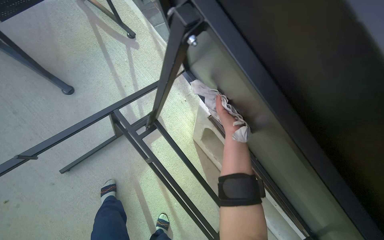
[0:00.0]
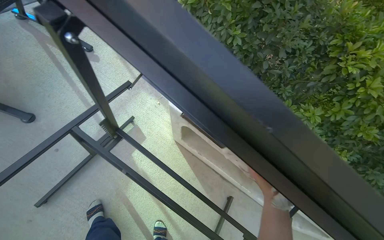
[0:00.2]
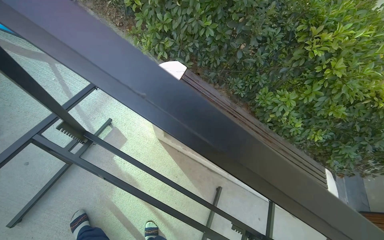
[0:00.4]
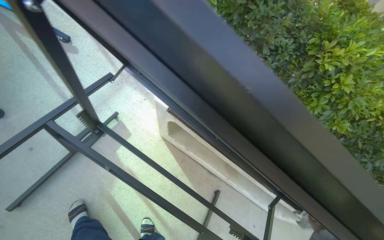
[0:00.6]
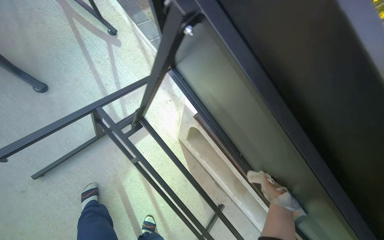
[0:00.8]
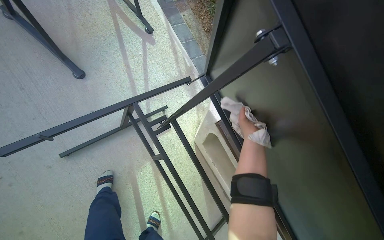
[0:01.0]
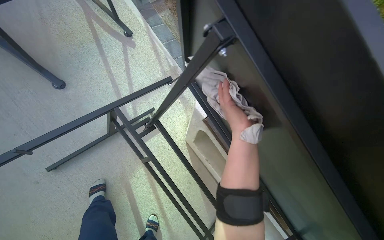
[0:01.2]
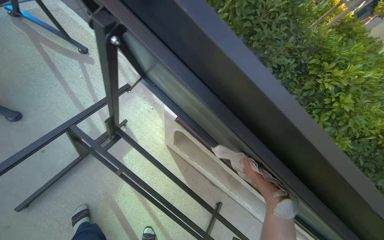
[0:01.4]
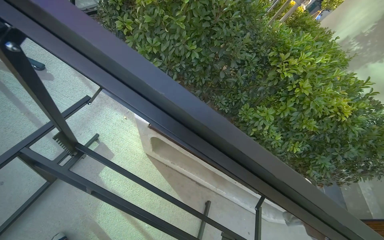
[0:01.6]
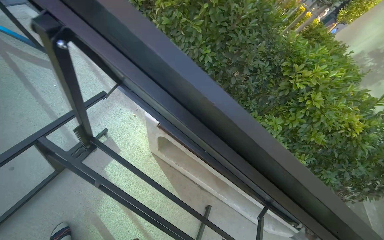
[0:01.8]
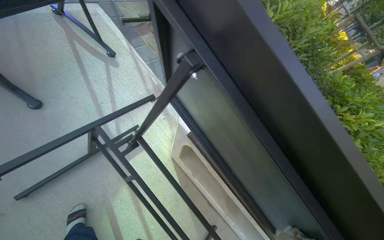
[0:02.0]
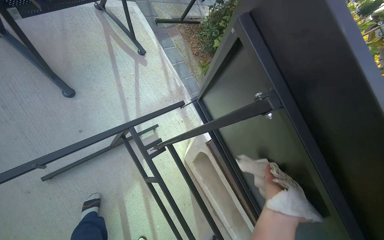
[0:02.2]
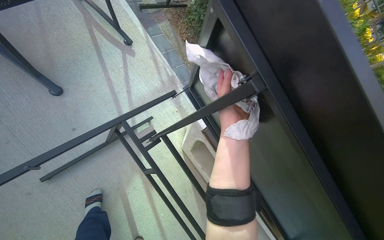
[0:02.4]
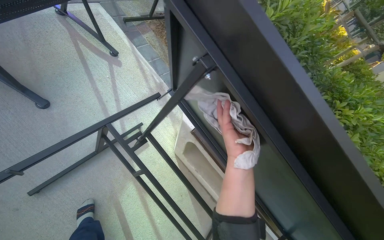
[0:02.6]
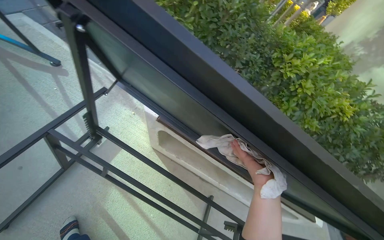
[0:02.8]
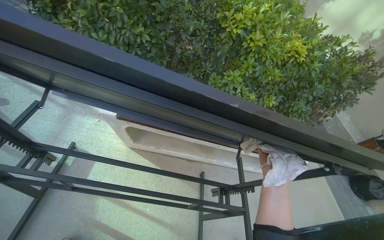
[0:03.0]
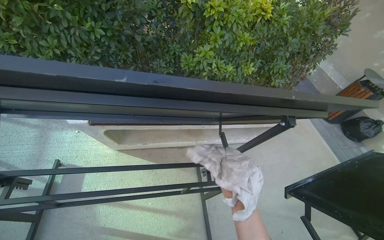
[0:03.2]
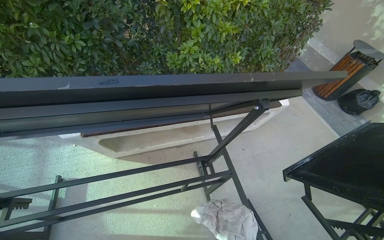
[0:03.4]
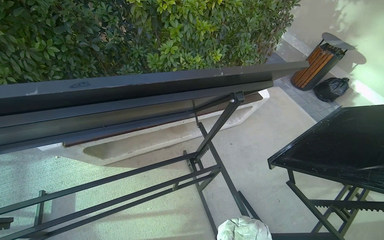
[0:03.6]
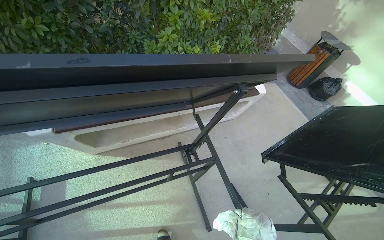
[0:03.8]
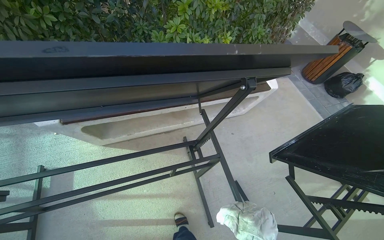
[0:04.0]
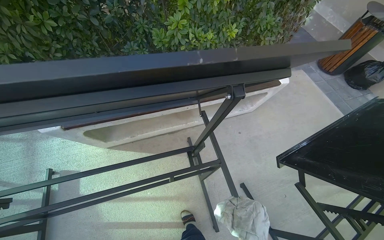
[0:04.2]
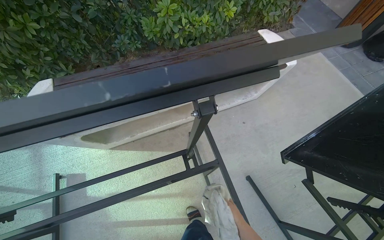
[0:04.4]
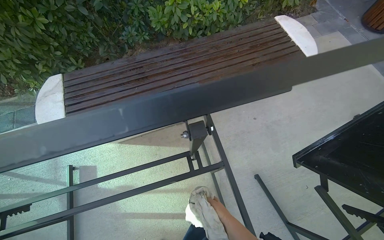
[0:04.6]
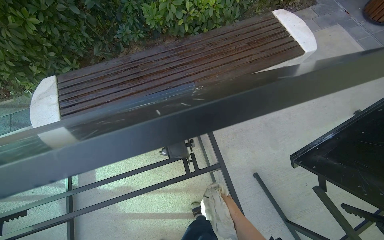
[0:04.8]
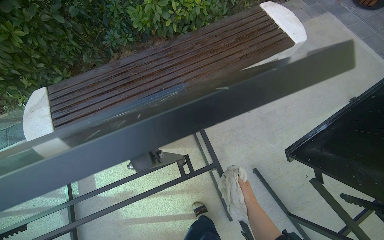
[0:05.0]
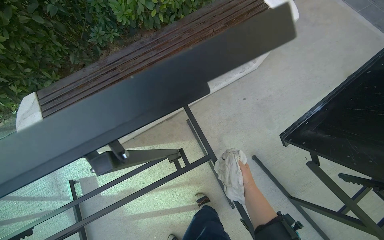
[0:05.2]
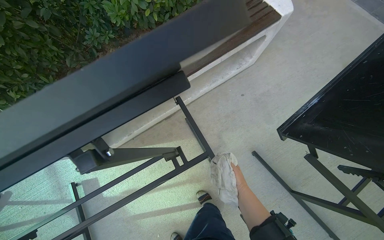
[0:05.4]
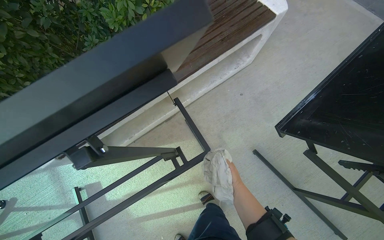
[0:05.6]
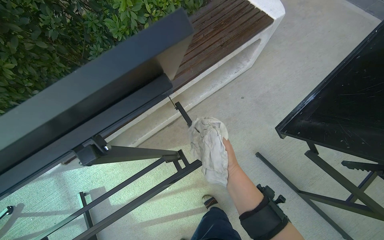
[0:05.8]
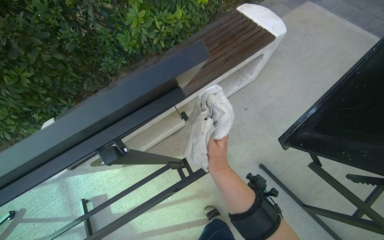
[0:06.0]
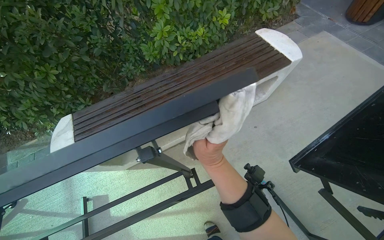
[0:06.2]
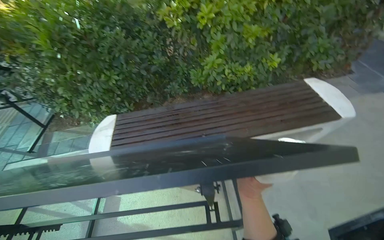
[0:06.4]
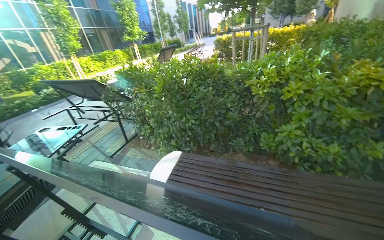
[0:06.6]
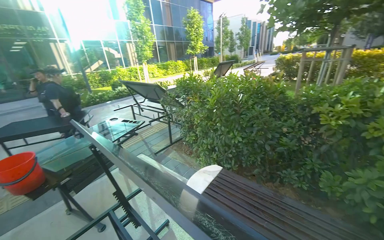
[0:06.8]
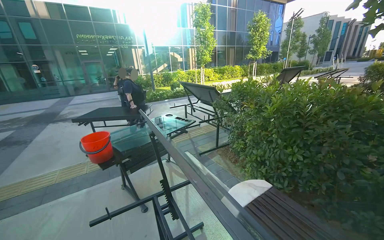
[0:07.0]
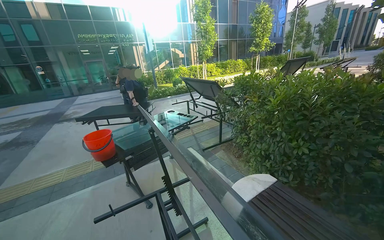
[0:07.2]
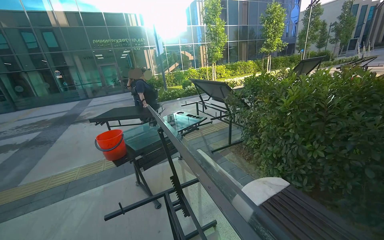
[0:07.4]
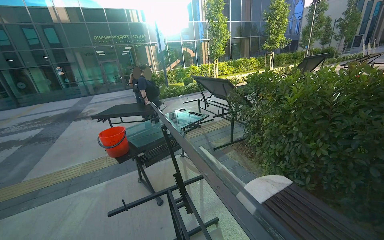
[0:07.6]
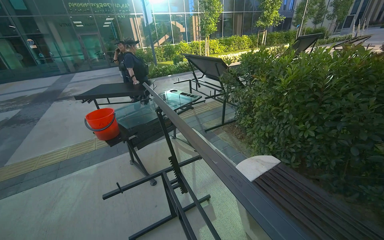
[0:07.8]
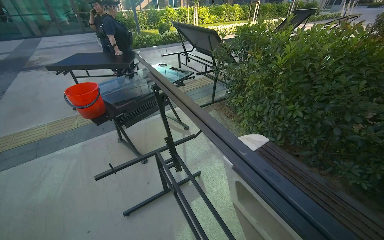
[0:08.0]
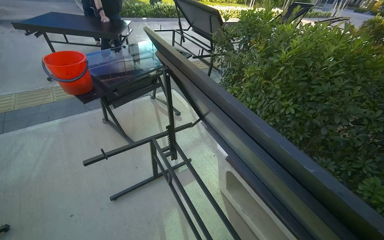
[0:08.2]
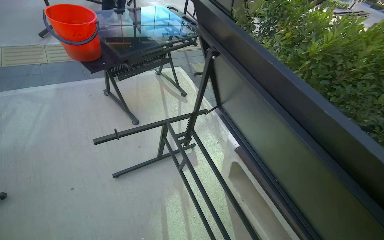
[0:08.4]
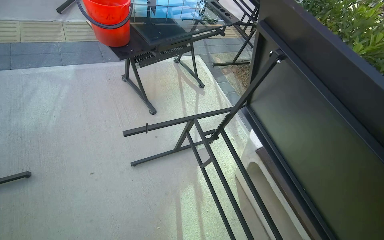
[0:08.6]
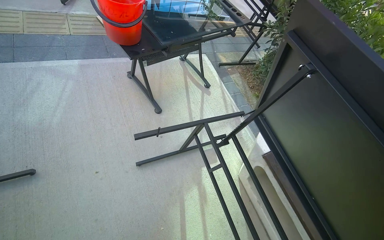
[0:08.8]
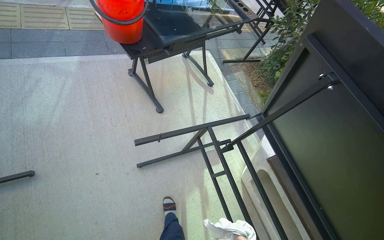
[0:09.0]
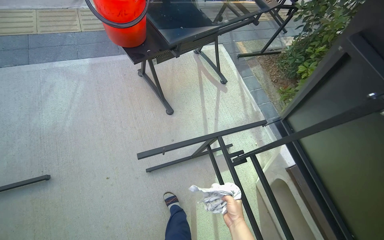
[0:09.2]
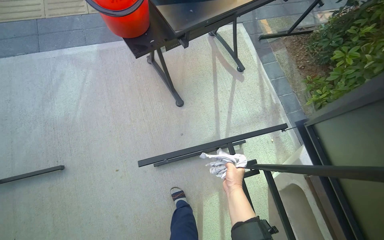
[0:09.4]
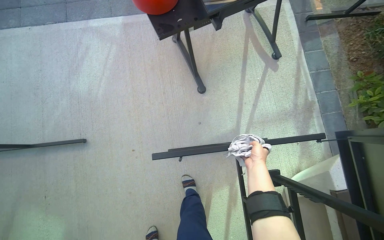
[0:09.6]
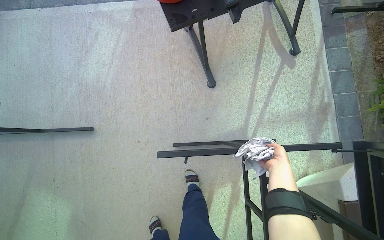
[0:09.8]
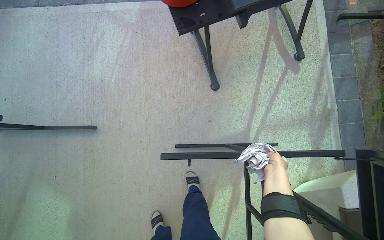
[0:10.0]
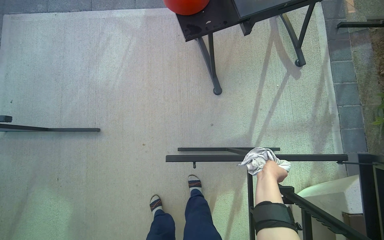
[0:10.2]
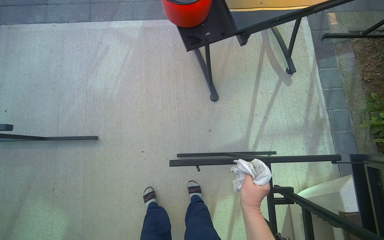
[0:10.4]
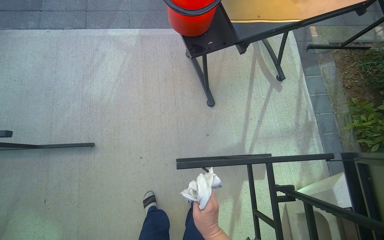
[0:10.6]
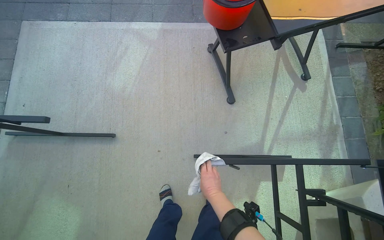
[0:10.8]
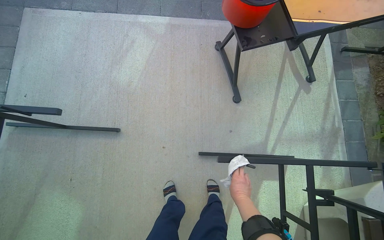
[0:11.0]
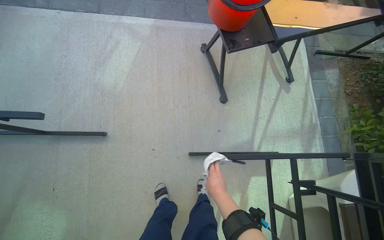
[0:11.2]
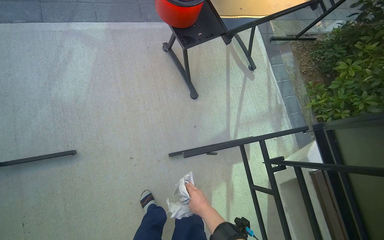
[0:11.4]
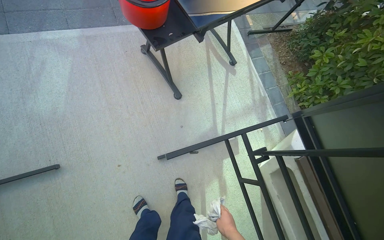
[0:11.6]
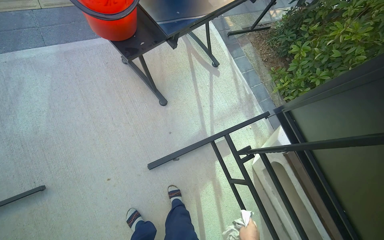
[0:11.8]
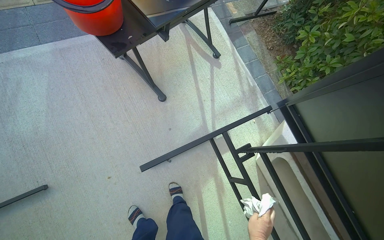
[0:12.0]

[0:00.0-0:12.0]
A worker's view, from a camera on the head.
Job: wiping surfaces.
The whole recording: Wiping outdoor table frame. The worker wipes the frames of several outdoor tables with a cloth.
0:00.0 to 0:01.6: The head rotates approximately 25 degrees to the right.
0:03.0 to 0:04.4: The head travels some 40 cm. The wearer looks about 20 degrees further downward. Everything in view rotates roughly 30 degrees counterclockwise.
0:06.0 to 0:07.6: The wearer's head swings roughly 90 degrees to the left. The view tips upward by roughly 35 degrees.
0:07.6 to 0:09.0: The camera is carried some 70 cm. The view pans to the right by about 15 degrees. The view tilts about 35 degrees downward.
0:09.0 to 0:10.4: The head rotates approximately 25 degrees to the left. The wearer looks approximately 15 degrees further downward.
0:10.4 to 0:12.0: The wearer's head swings approximately 25 degrees to the right.

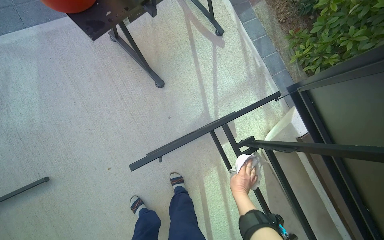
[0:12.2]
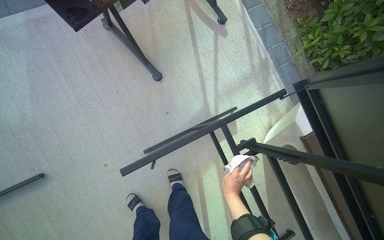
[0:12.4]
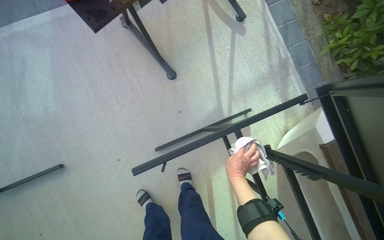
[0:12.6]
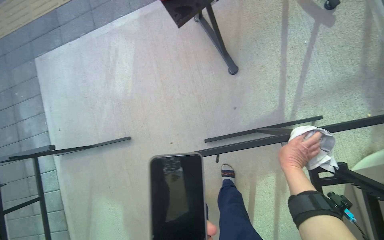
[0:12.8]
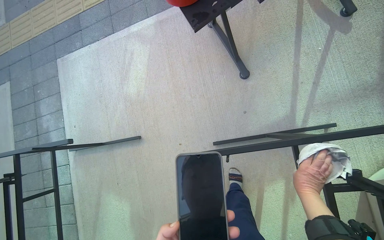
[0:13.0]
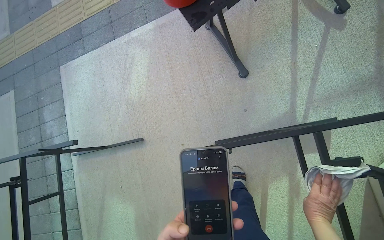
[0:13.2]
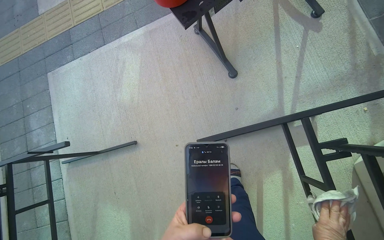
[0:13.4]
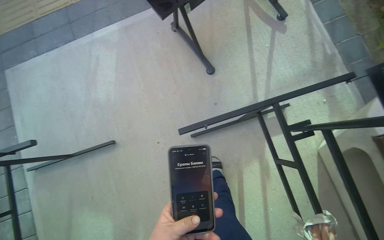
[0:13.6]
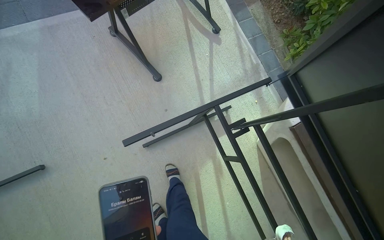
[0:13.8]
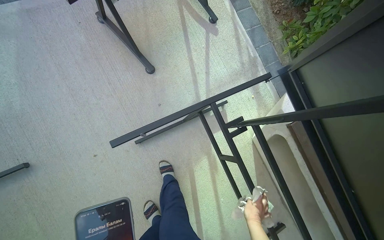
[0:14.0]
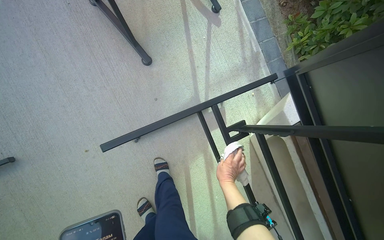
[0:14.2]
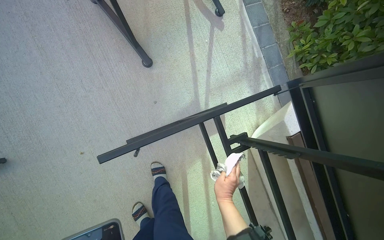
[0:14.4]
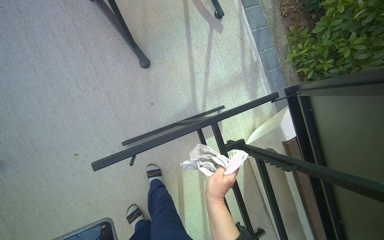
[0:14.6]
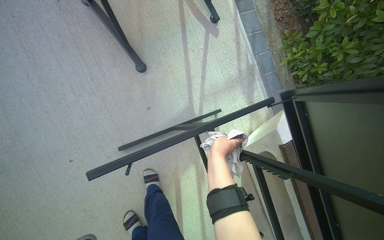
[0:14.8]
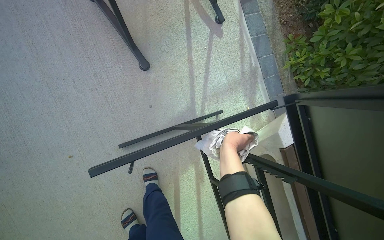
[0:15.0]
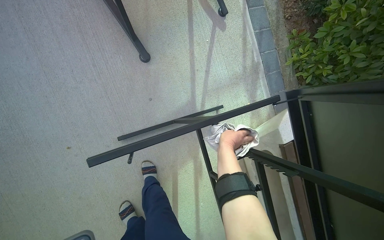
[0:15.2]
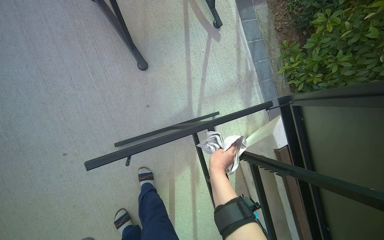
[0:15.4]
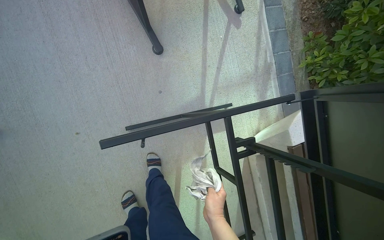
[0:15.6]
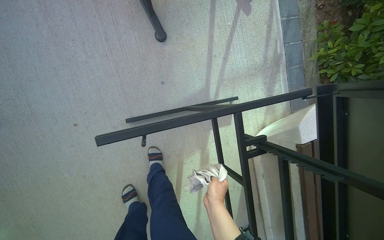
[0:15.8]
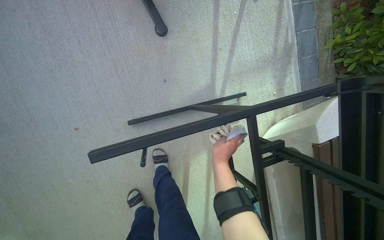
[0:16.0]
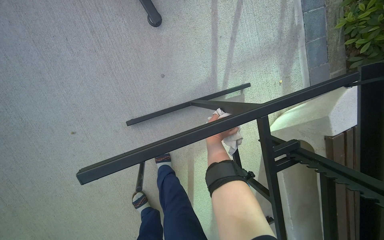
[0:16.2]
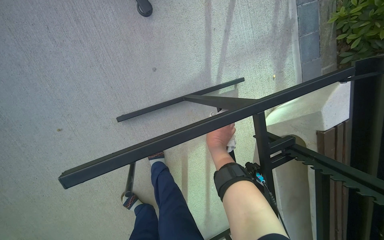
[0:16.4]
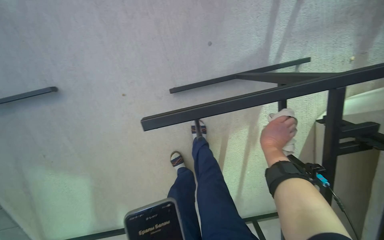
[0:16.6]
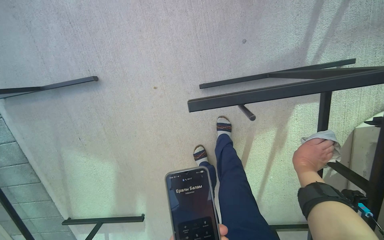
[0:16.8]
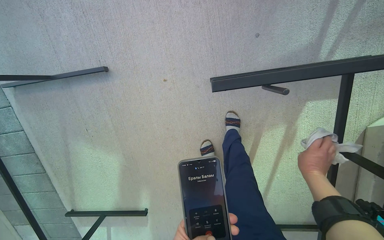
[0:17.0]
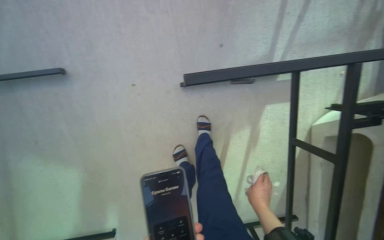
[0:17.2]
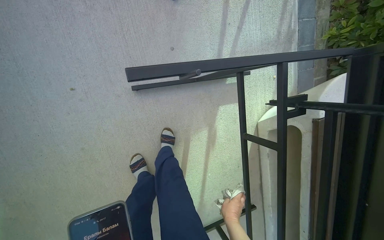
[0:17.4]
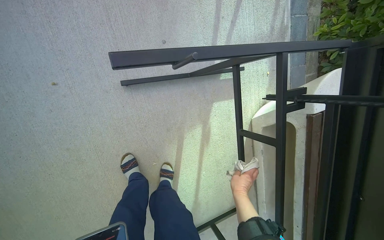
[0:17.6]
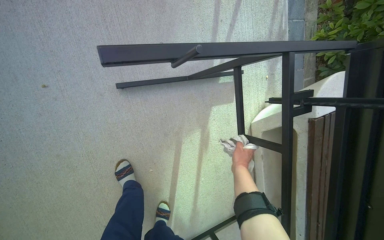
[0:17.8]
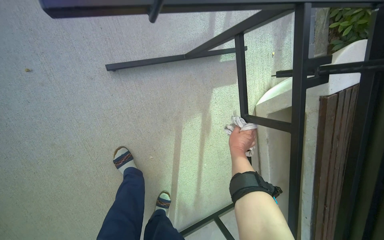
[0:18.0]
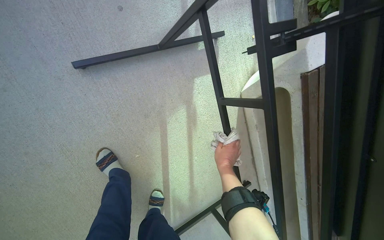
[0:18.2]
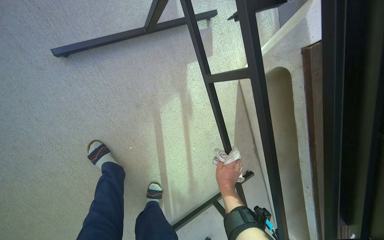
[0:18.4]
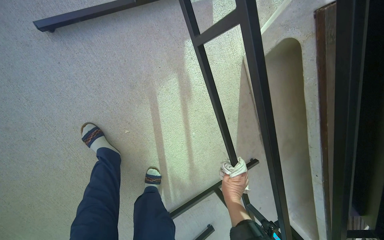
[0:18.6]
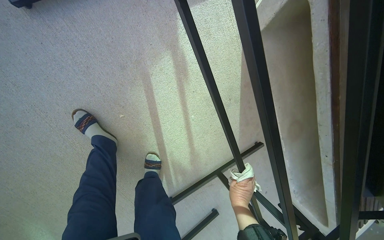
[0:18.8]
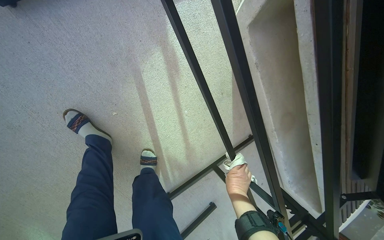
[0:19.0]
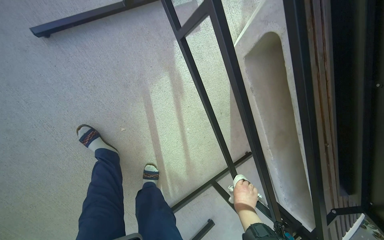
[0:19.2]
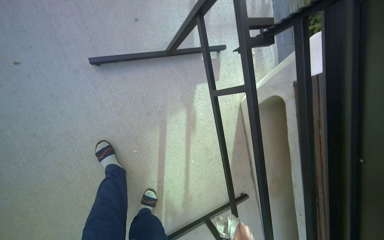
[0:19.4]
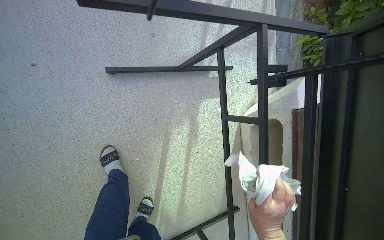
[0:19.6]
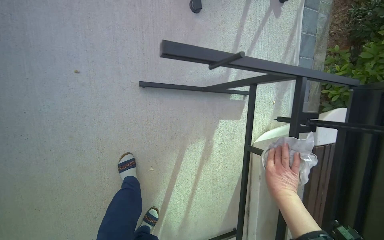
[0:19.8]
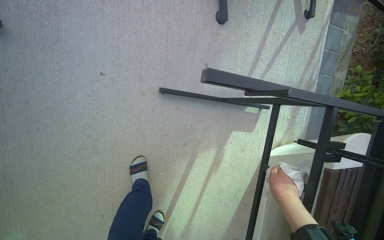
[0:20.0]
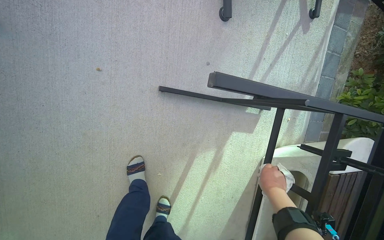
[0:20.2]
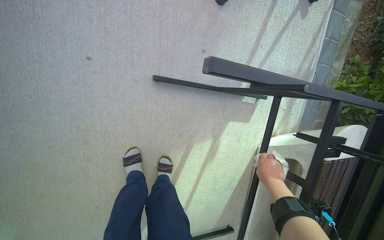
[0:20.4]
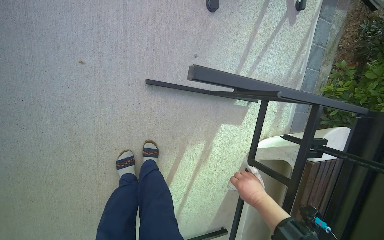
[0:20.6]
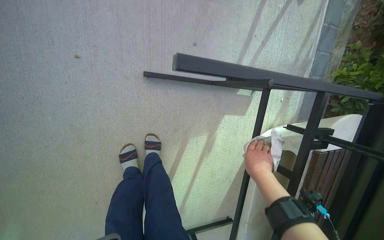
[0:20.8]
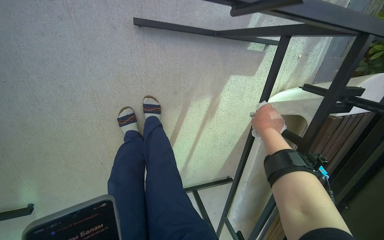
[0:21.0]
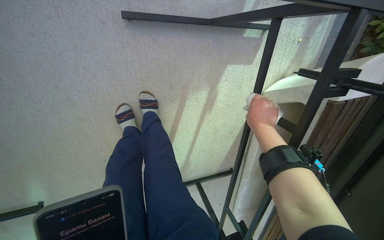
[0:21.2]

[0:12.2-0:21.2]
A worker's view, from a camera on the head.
Job: wiping surfaces.
The whole recording: Wiping outdoor table frame. The worker wipes the frames of several outdoor tables with a cloth.
0:15.2 to 0:16.6: The wearer looks roughly 15 degrees further downward. The right hand moves some 20 cm down the picture and comes back.
0:16.6 to 0:18.2: The camera is aimed roughly 20 degrees further to the right.
0:19.8 to 0:21.2: The view tilts some 25 degrees downward. The right hand is displaced up the picture by about 10 cm.
